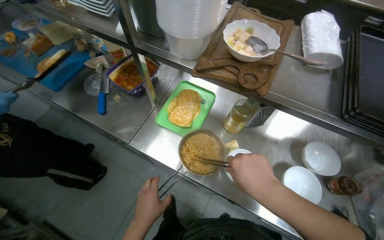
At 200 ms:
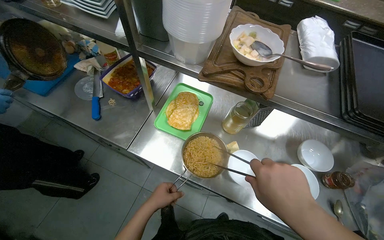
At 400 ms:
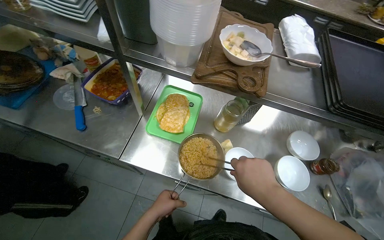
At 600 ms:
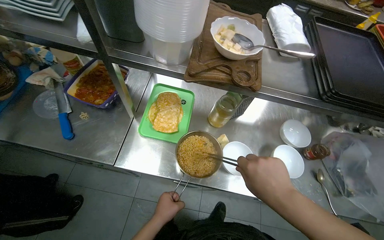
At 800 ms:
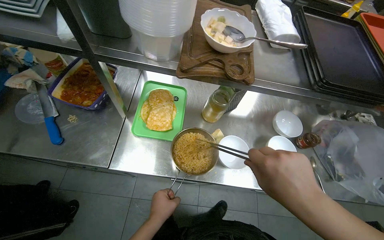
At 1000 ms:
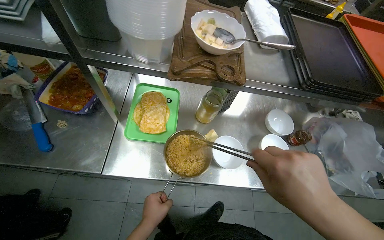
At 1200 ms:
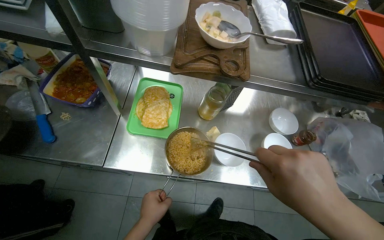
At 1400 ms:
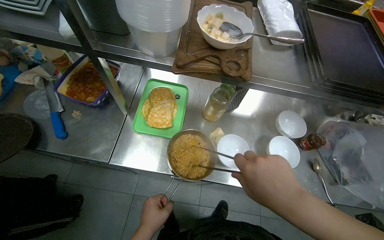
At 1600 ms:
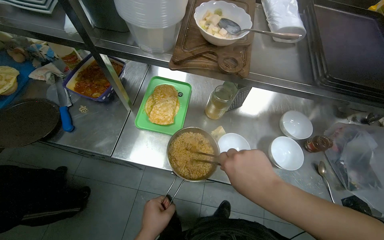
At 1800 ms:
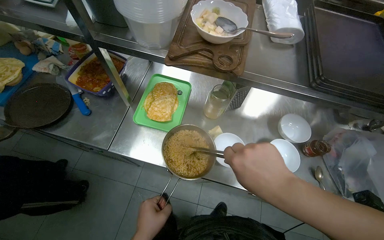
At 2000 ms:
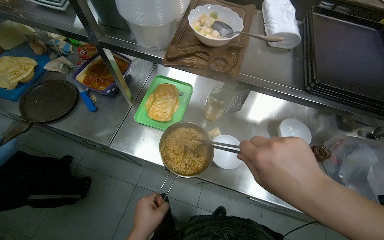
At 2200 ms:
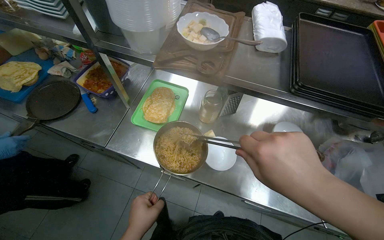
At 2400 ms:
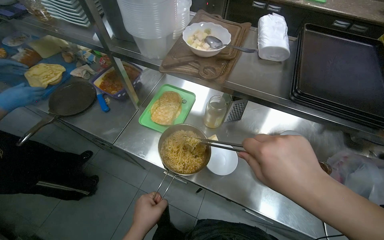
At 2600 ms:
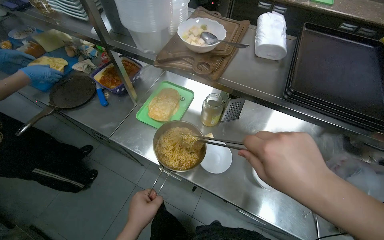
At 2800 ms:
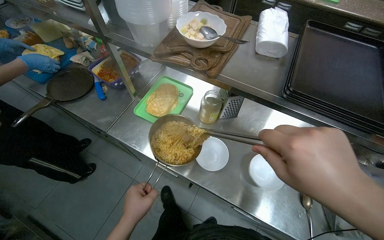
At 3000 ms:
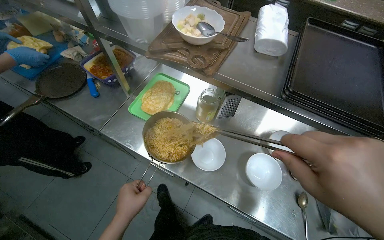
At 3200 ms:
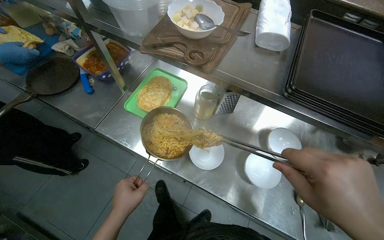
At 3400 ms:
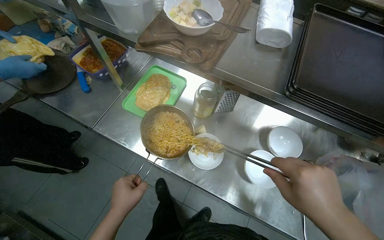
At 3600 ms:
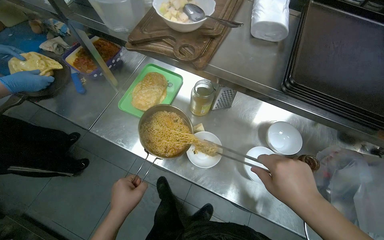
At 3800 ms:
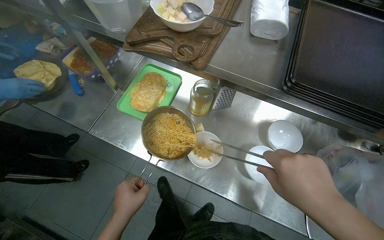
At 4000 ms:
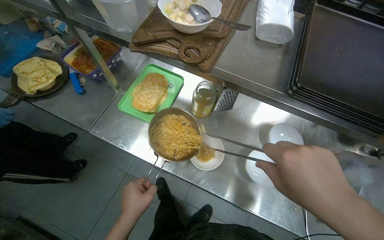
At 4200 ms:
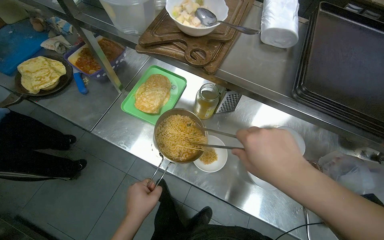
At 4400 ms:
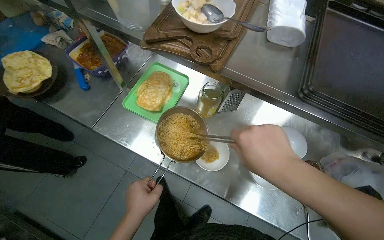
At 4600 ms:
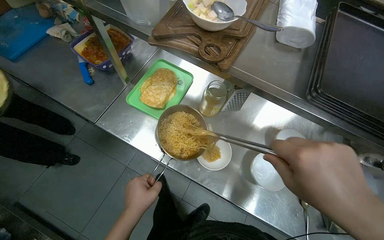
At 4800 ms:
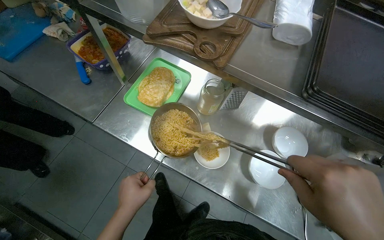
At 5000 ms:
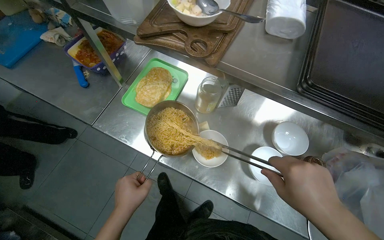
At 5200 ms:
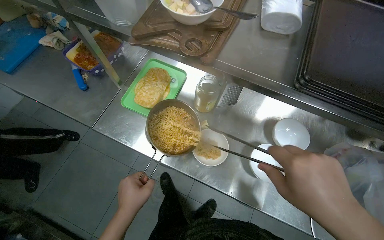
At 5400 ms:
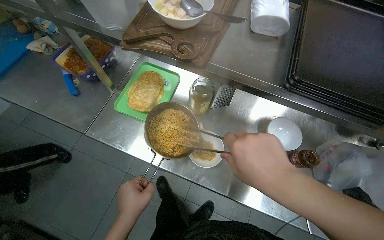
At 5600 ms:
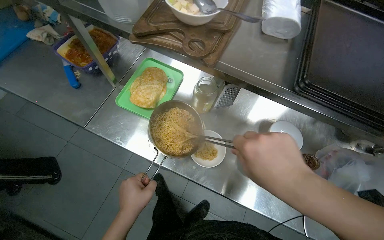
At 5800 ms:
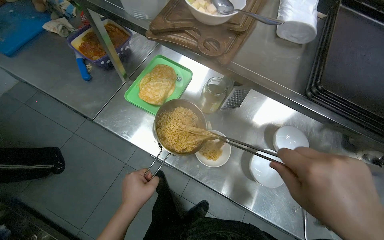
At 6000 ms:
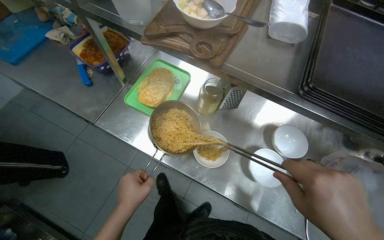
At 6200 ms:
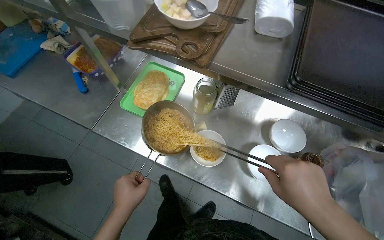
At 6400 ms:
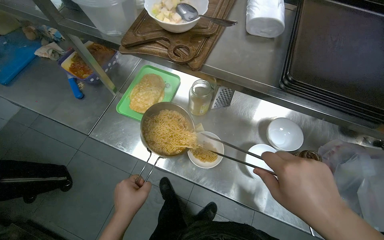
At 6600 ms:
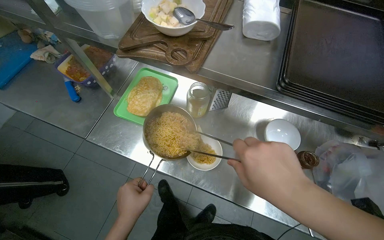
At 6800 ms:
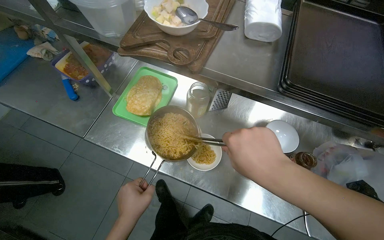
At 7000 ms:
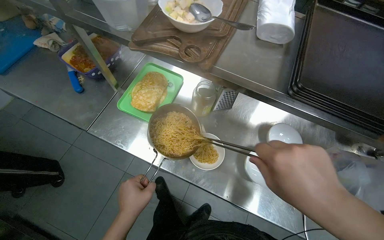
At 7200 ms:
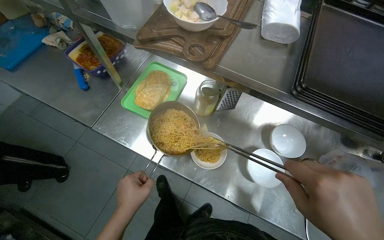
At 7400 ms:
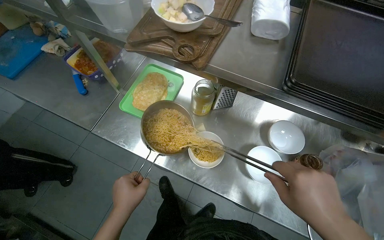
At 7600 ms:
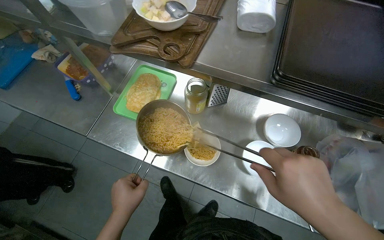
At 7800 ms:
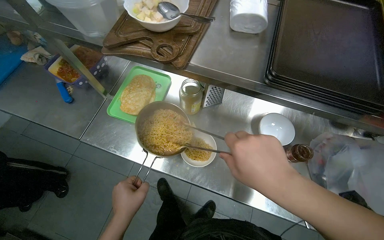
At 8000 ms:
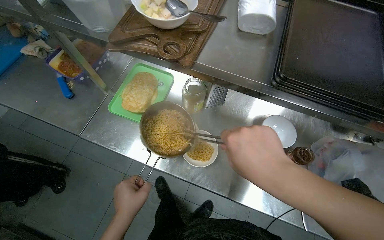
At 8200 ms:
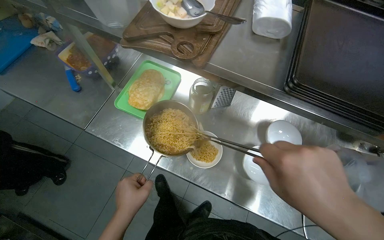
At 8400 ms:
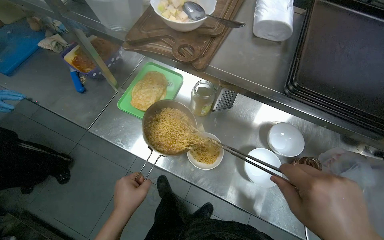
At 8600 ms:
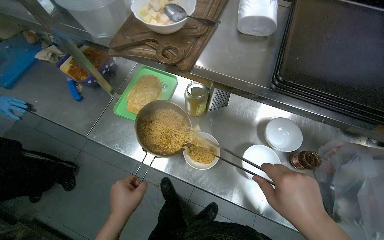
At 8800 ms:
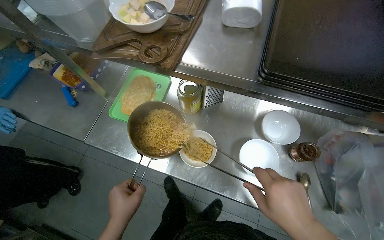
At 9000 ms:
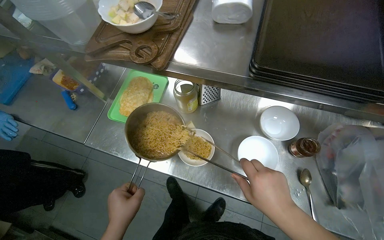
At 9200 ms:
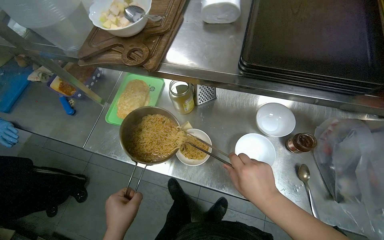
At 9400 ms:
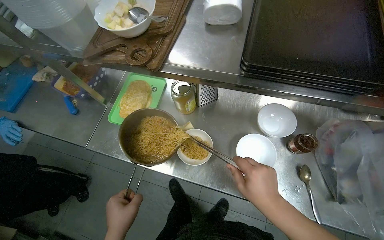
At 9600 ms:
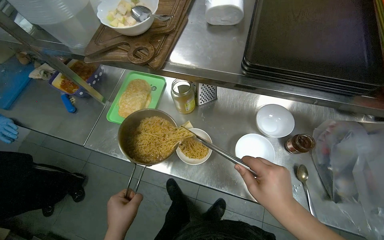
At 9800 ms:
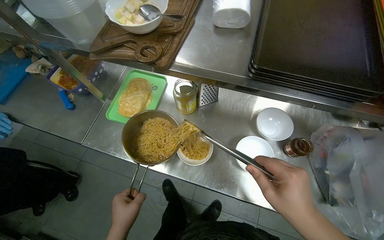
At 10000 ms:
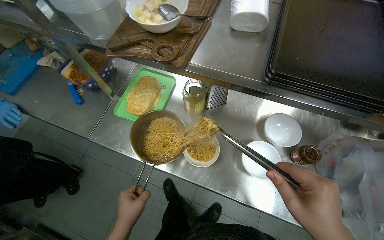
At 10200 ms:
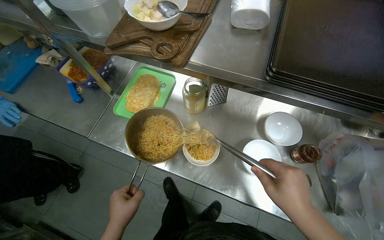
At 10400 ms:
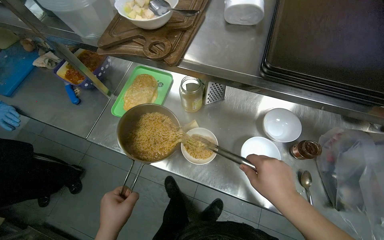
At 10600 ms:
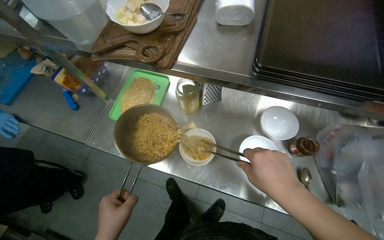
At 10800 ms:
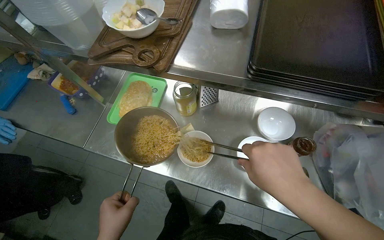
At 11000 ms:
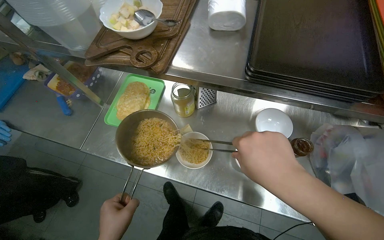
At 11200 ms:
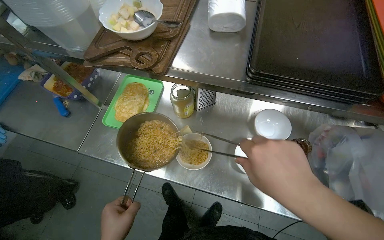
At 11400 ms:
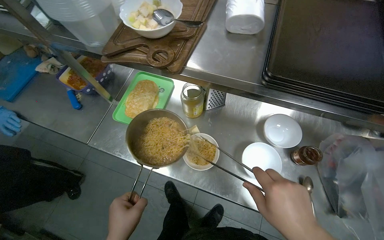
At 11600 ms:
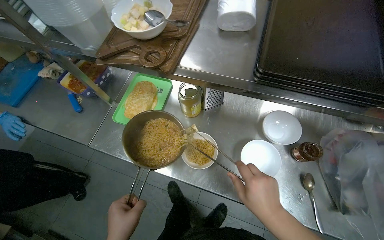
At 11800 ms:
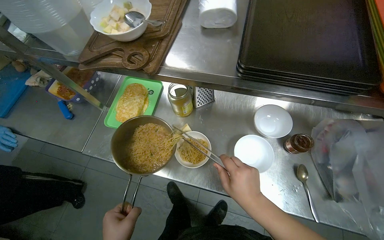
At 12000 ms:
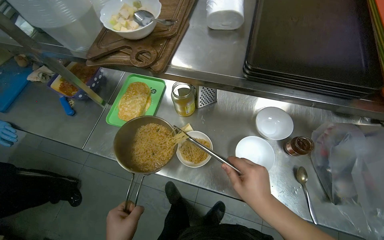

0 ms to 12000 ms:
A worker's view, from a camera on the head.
Job: preparing food.
The whole recording: Preparing instant noodles. The worker transfers cooked instant noodles from a pot into several small serving bowls using tongs.
7600 ms to 9000 ms: The right hand moves farther from the camera, about 10 cm.
9000 ms to 10400 ms: The hands make small movements and keep their place.

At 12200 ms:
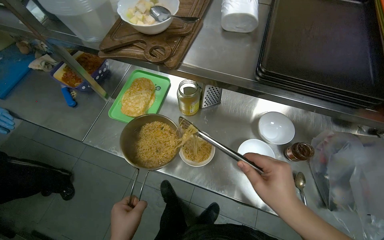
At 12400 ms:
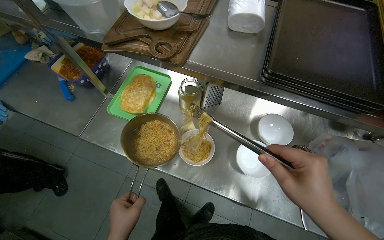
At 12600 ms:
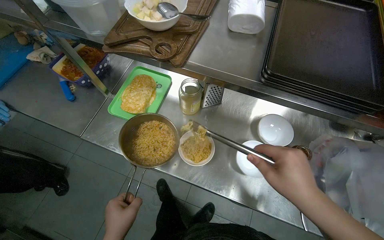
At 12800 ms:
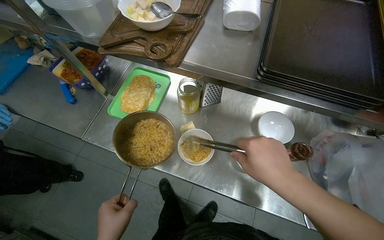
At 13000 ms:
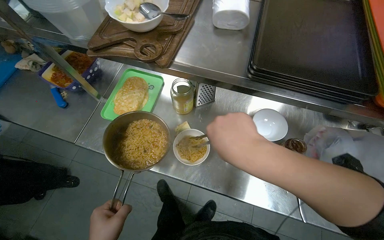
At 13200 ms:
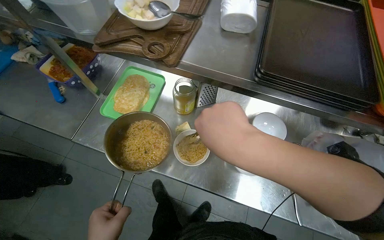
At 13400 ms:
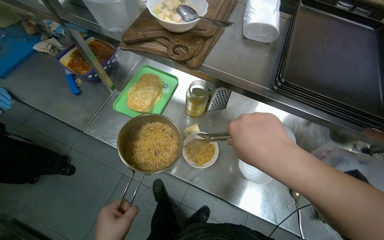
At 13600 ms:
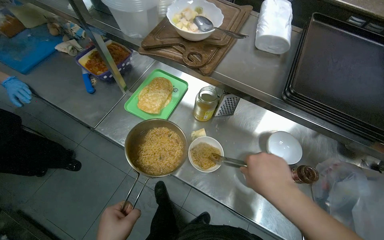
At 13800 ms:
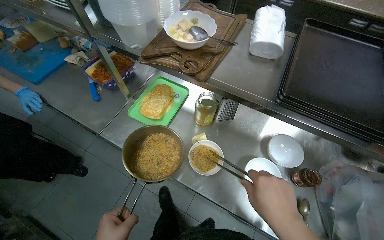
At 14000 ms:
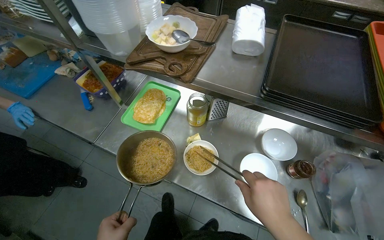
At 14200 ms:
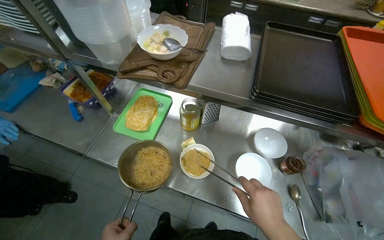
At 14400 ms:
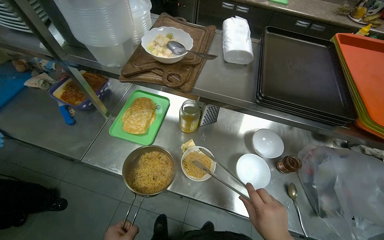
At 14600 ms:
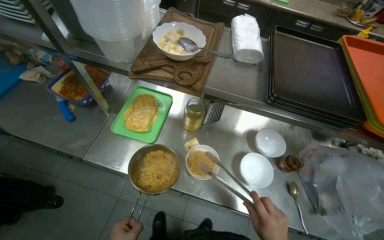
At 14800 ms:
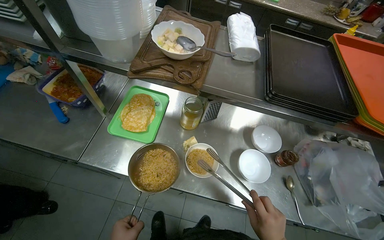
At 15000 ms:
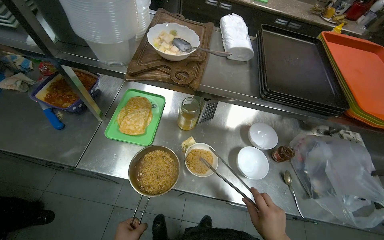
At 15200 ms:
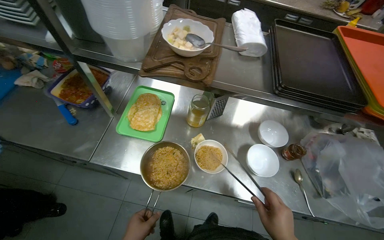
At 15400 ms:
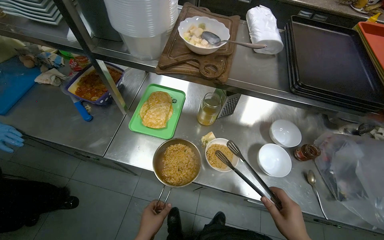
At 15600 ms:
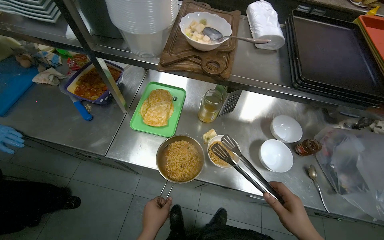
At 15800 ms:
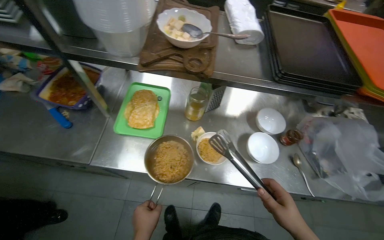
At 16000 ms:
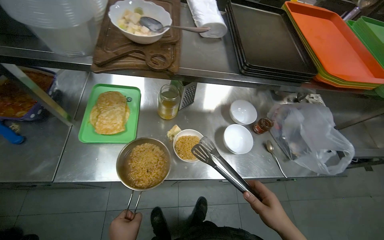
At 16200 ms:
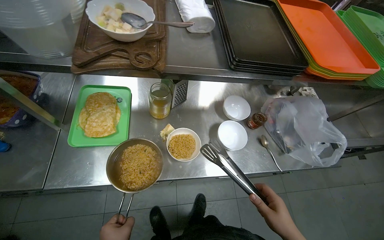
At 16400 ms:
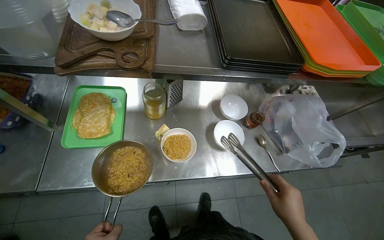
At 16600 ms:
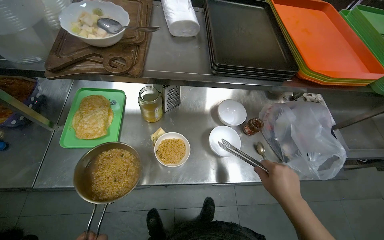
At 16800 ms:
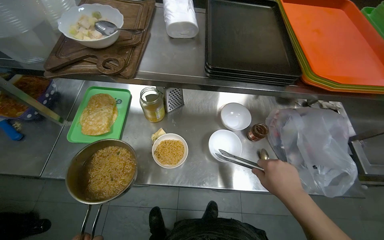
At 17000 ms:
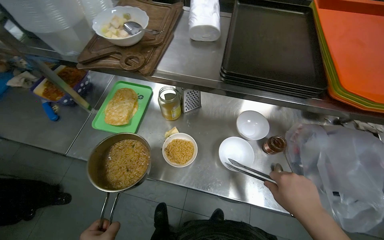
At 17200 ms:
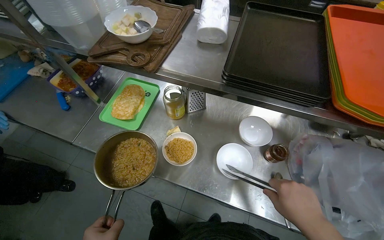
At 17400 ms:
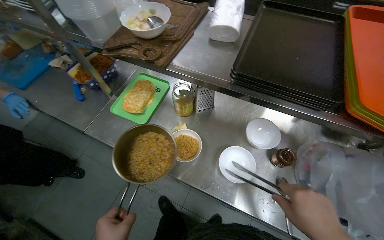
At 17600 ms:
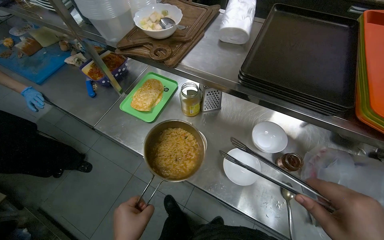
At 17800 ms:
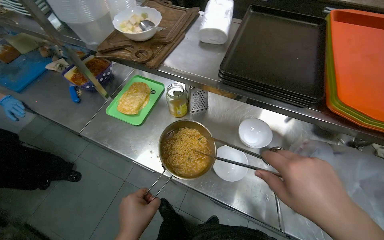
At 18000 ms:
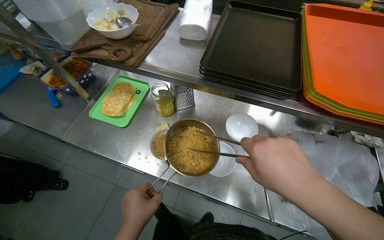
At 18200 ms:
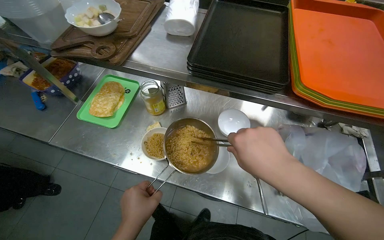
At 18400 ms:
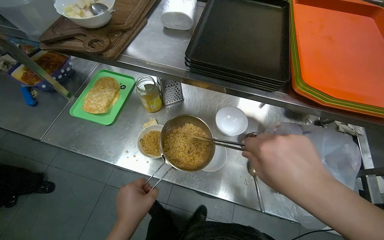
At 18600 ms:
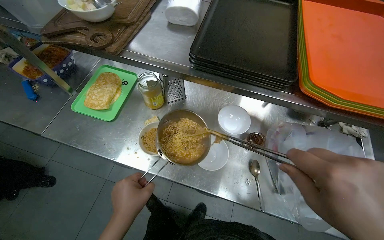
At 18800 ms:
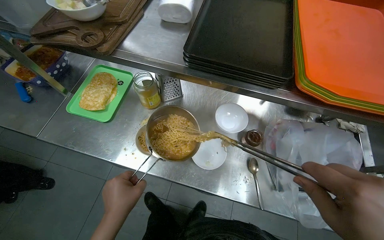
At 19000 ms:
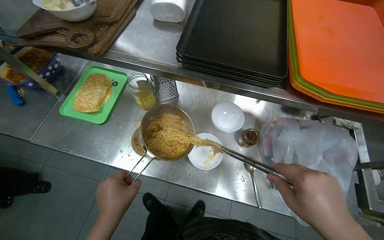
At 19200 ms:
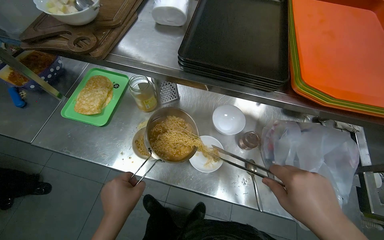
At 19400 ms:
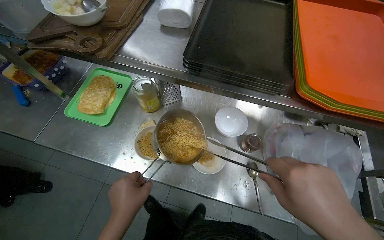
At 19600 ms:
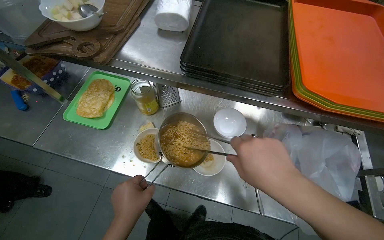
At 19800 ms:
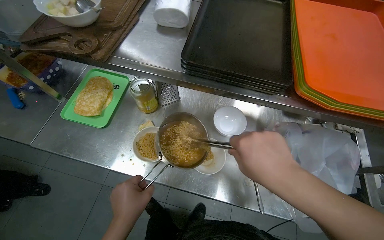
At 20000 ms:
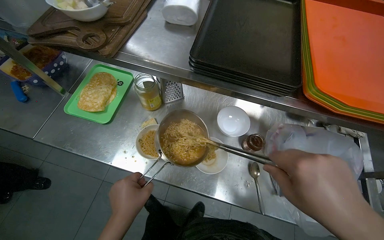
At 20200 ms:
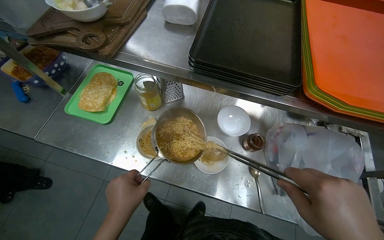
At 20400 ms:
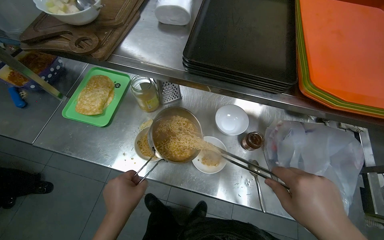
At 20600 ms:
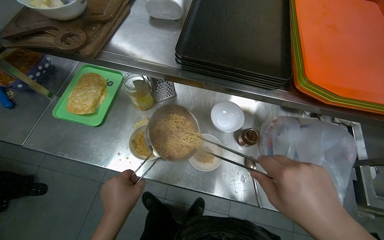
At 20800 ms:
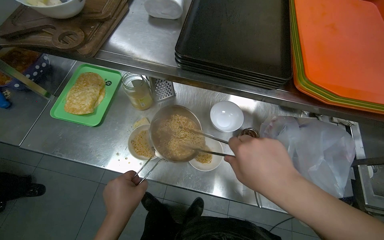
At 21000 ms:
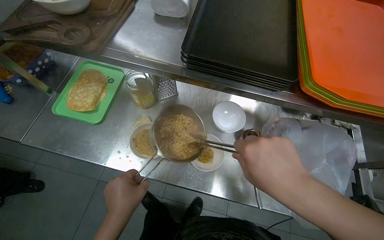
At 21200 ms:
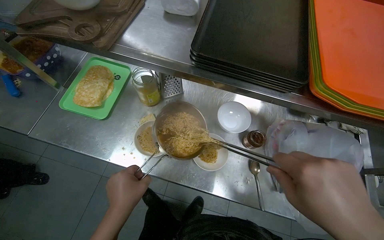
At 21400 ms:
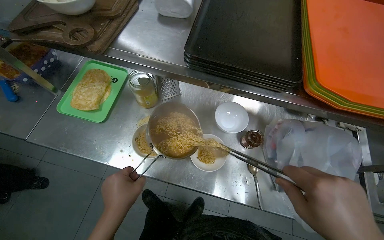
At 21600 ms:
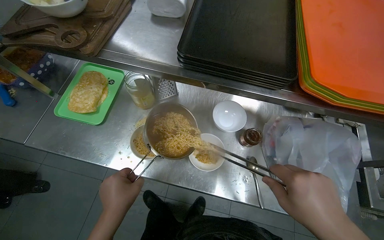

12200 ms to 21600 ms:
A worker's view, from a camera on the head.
Job: preparing food.
The whole recording: Preparing instant noodles. The worker transfers cooked instant noodles from a pot into several small serving bowls using tongs.
12200 ms to 13800 ms: The right hand reaches roughly 15 cm up the picture, then returns.
